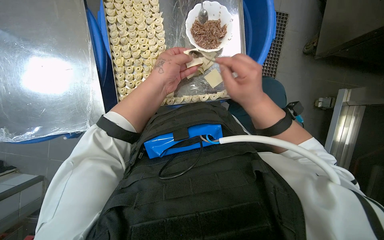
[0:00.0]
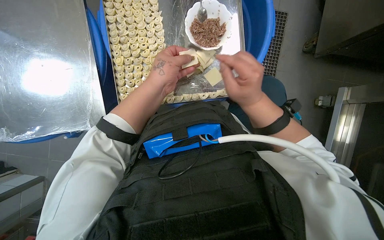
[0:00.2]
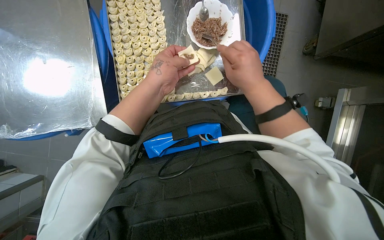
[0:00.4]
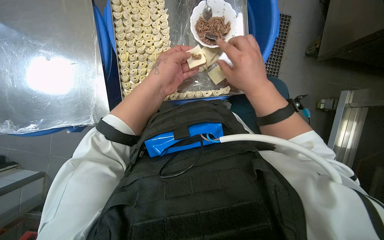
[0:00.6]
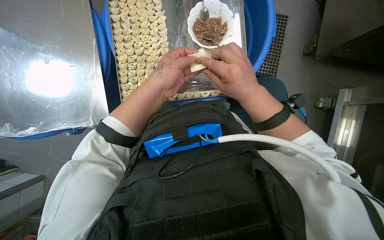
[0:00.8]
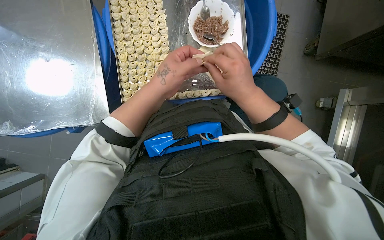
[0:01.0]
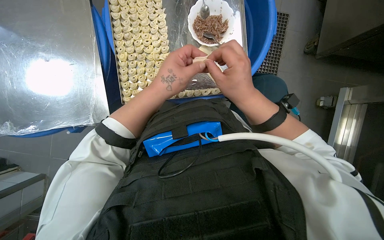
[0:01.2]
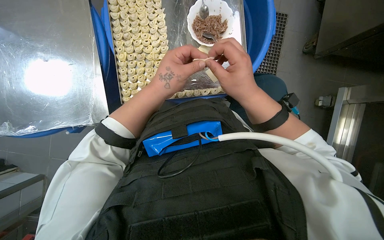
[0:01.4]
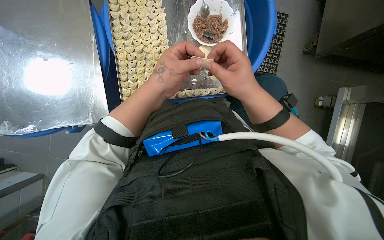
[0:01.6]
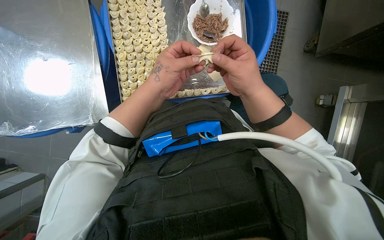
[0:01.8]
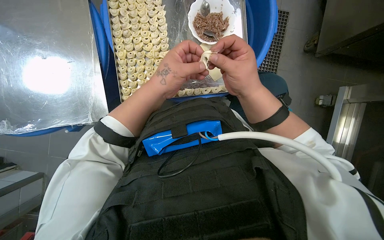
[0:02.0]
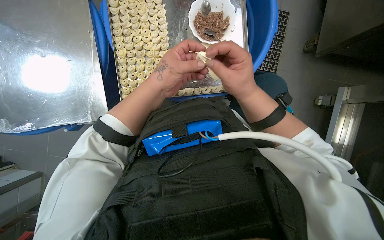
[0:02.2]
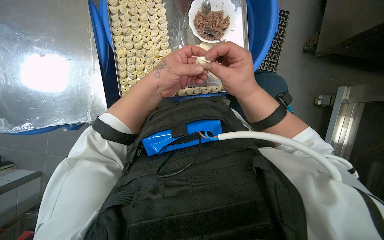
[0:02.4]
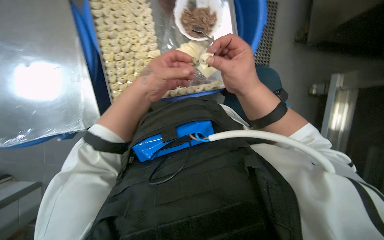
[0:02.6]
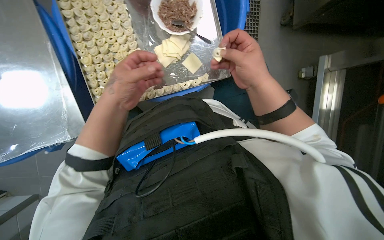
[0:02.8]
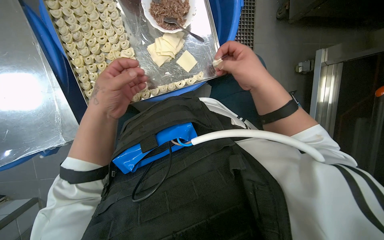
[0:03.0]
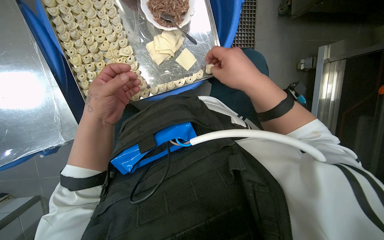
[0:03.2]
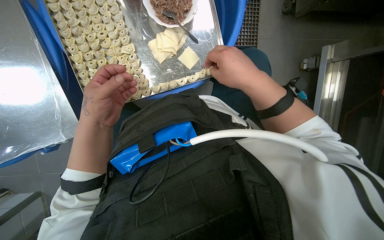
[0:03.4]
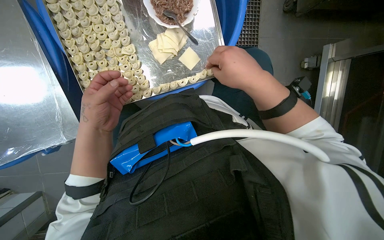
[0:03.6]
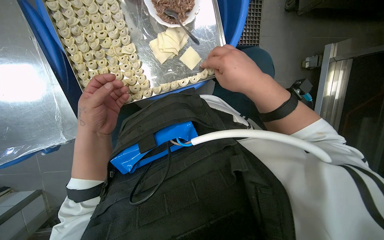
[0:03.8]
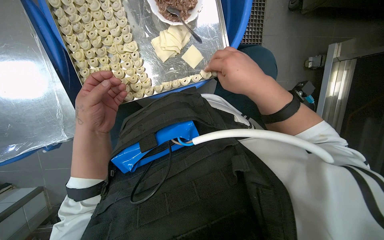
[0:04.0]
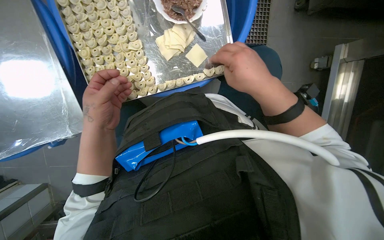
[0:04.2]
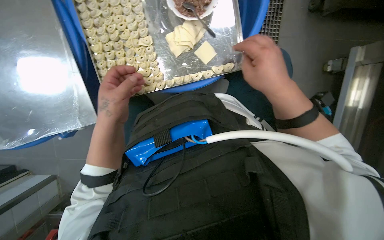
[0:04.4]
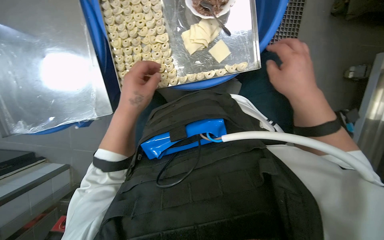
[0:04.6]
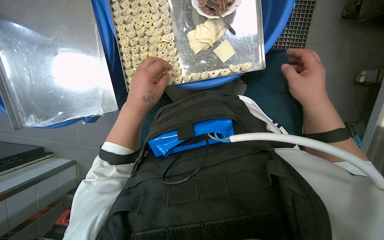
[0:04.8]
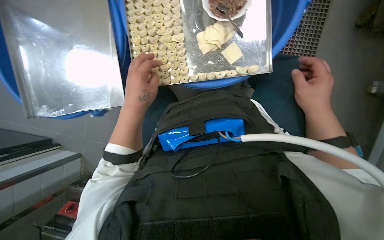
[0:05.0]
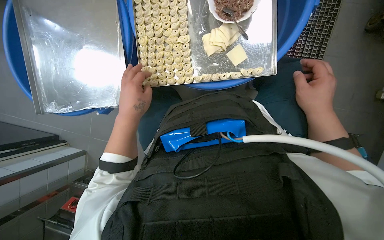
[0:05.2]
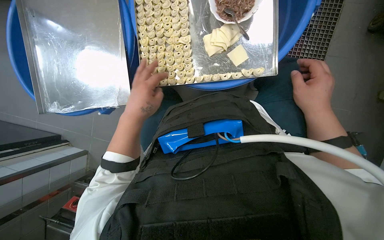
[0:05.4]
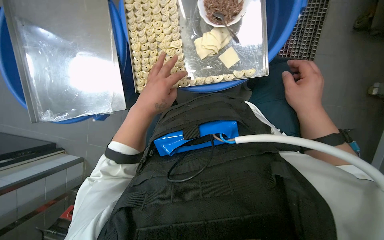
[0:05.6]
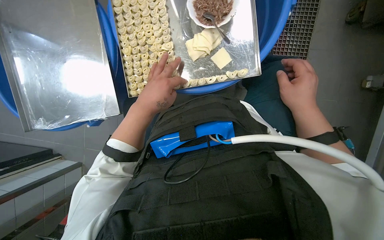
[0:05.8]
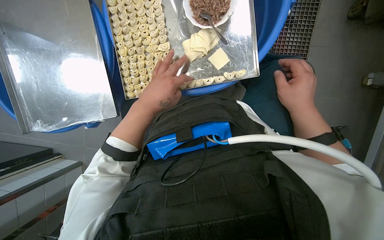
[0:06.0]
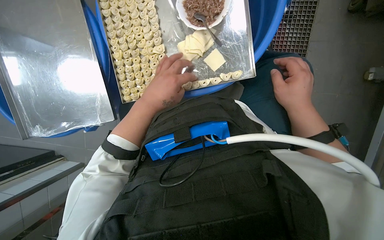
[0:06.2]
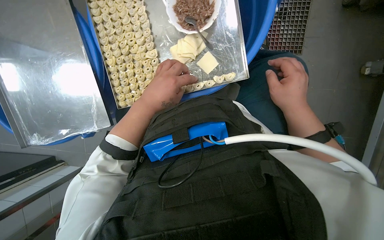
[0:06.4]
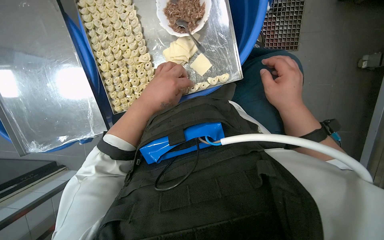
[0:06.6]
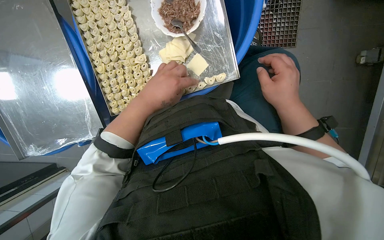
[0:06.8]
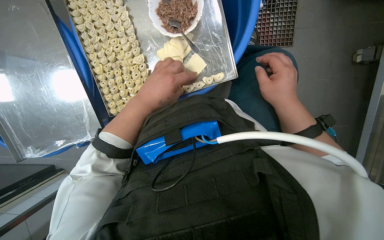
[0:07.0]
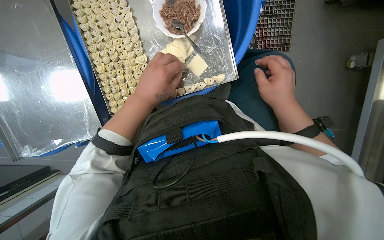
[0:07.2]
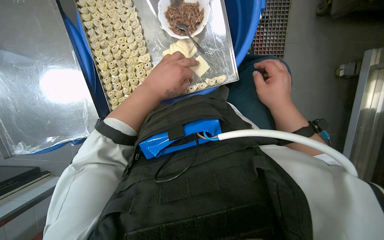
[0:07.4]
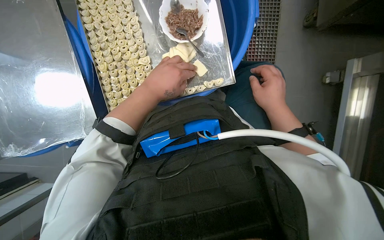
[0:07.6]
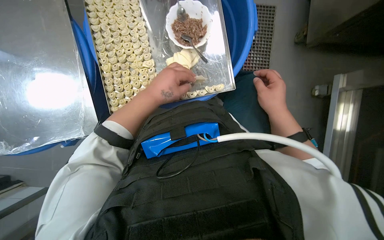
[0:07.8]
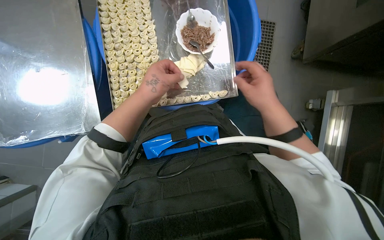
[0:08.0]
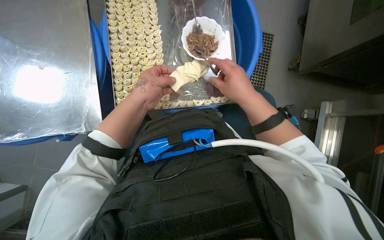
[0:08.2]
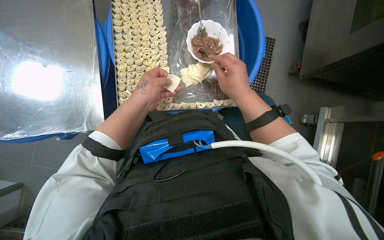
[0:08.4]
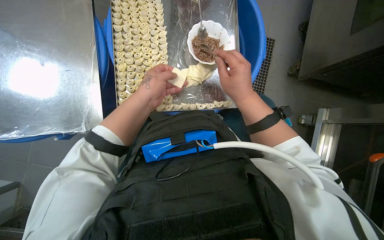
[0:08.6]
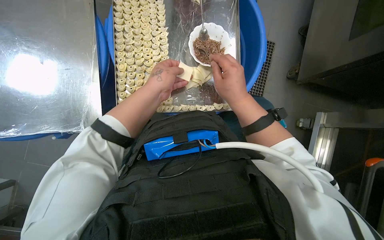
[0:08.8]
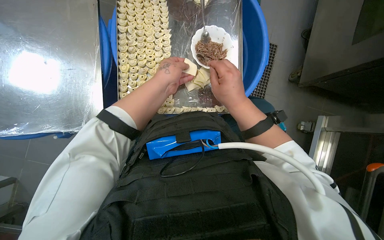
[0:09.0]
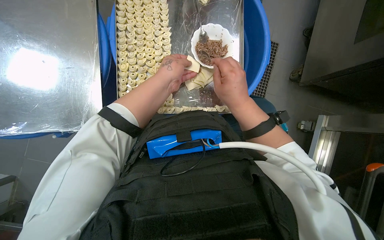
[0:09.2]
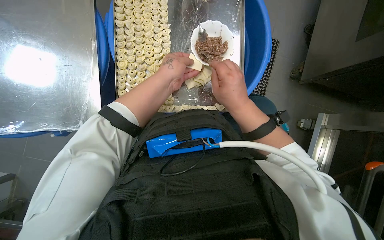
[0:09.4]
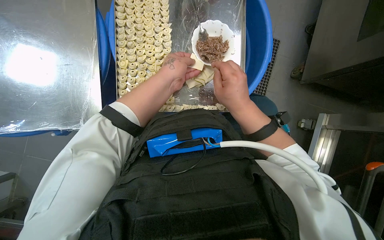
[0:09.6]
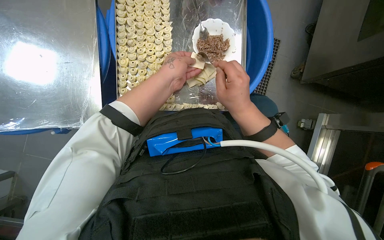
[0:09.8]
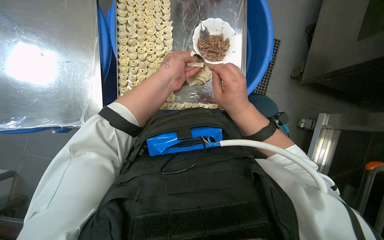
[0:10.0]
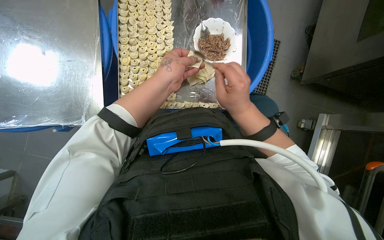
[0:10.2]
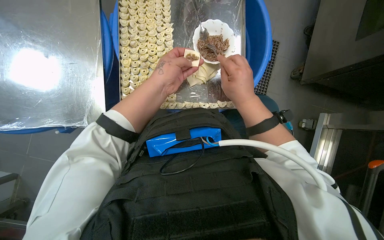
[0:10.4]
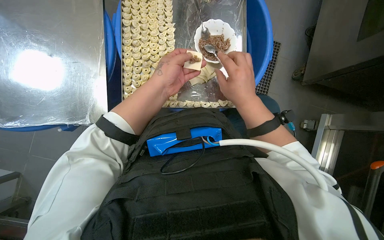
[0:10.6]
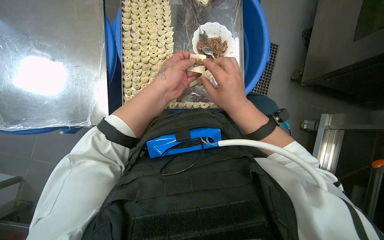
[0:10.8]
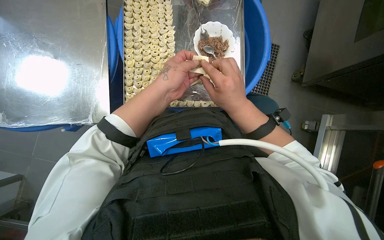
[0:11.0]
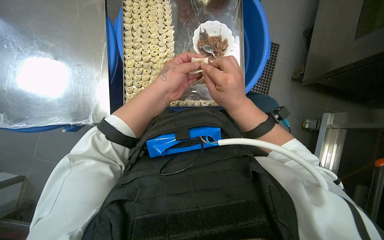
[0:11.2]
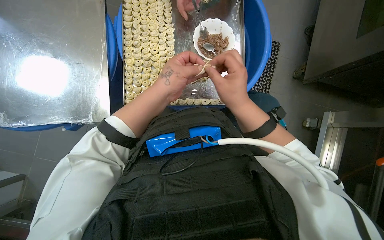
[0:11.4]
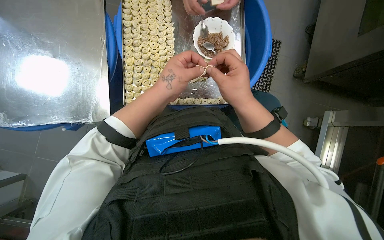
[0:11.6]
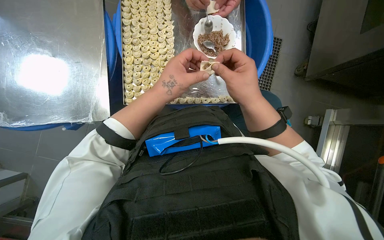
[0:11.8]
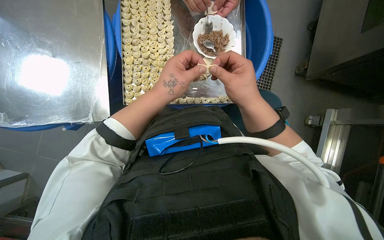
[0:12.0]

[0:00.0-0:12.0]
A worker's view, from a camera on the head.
Job: preparing food.
The whole recording: Filling dough pieces with meat. The worker continues to fill dough pieces with meat and shape them before placing them on a tray.
0:00.0 to 0:01.6: The hands work in one place, with small movements.
0:03.0 to 0:04.4: The hands make small movements and keep their place.
0:06.0 to 0:07.6: The hands make small movements and keep their place.
0:07.6 to 0:09.0: The right hand is displaced to the left and nearer to the camera by approximately 20 cm.
0:09.0 to 0:10.4: The hands are busy where they are.

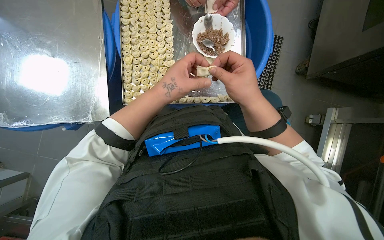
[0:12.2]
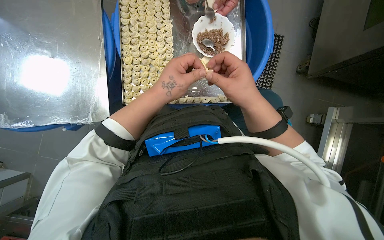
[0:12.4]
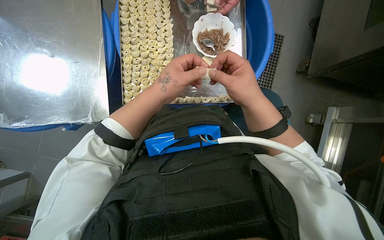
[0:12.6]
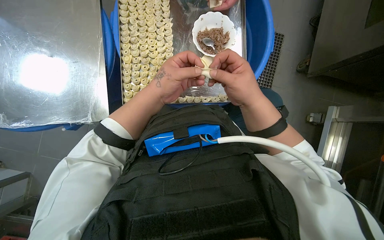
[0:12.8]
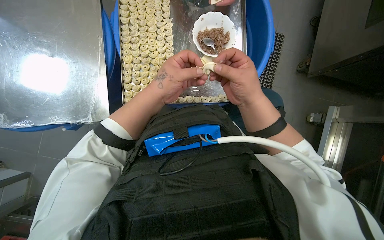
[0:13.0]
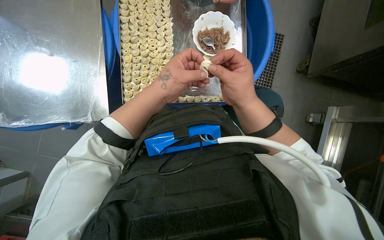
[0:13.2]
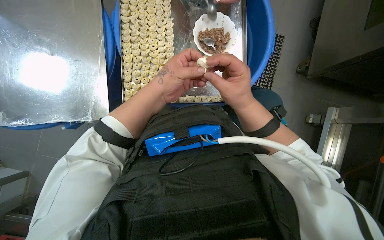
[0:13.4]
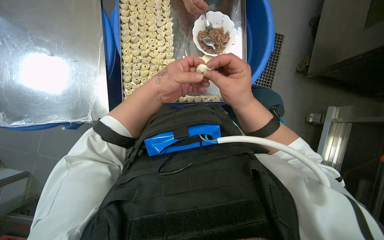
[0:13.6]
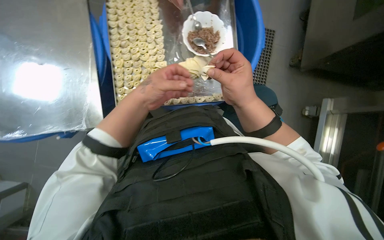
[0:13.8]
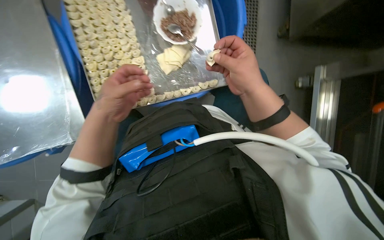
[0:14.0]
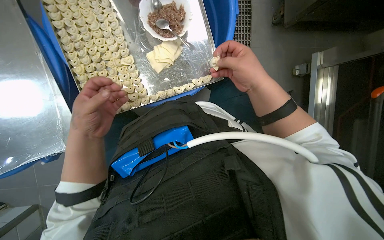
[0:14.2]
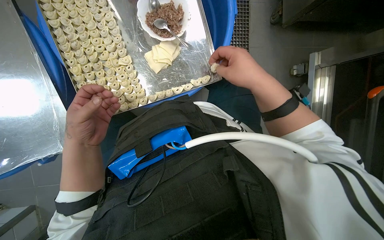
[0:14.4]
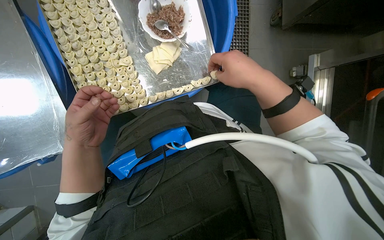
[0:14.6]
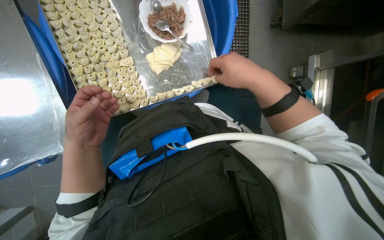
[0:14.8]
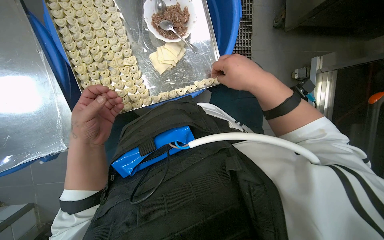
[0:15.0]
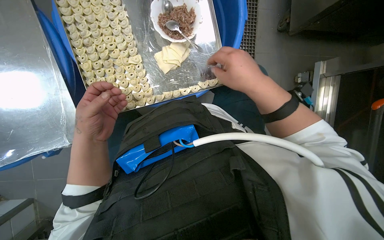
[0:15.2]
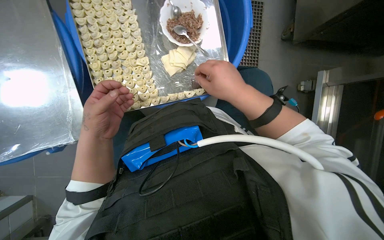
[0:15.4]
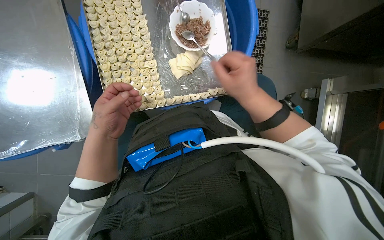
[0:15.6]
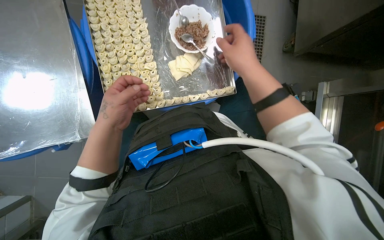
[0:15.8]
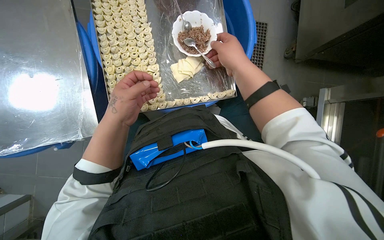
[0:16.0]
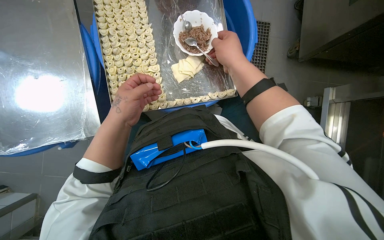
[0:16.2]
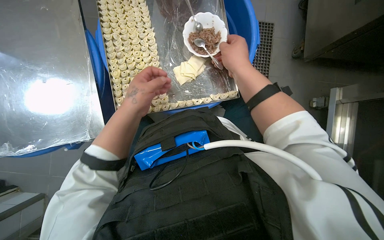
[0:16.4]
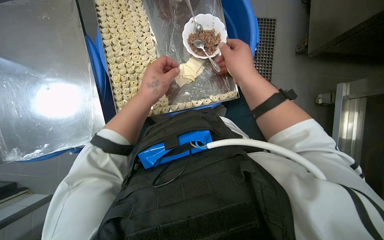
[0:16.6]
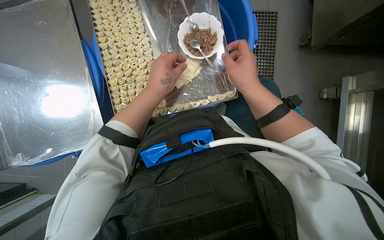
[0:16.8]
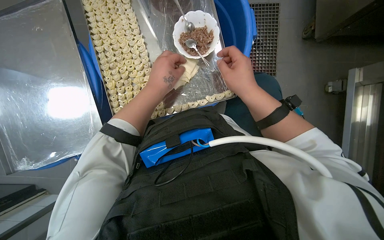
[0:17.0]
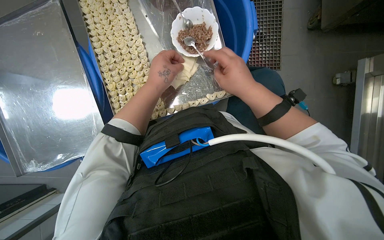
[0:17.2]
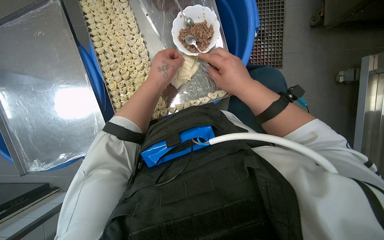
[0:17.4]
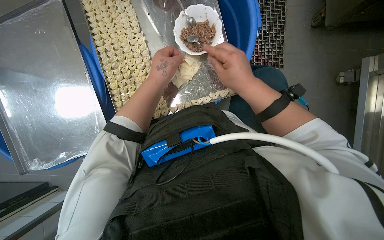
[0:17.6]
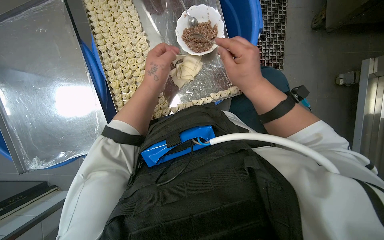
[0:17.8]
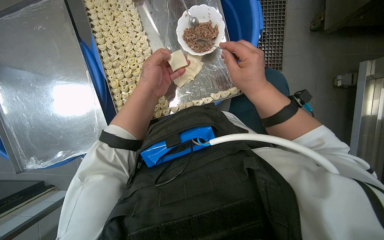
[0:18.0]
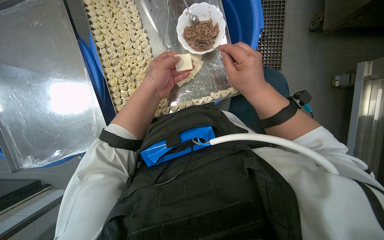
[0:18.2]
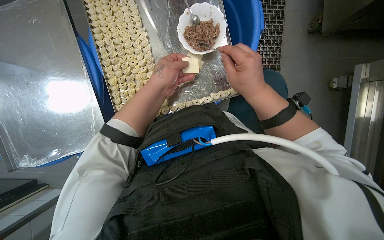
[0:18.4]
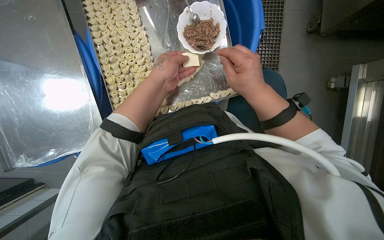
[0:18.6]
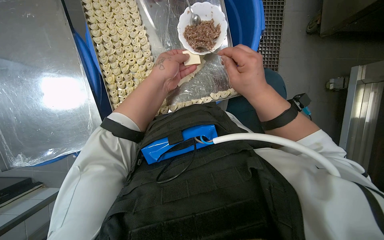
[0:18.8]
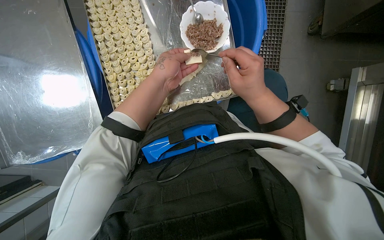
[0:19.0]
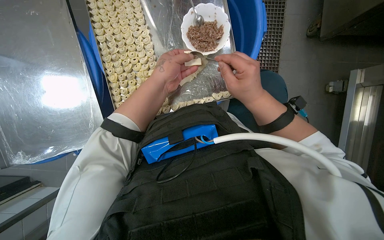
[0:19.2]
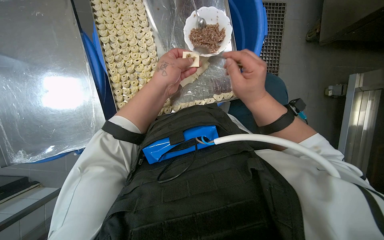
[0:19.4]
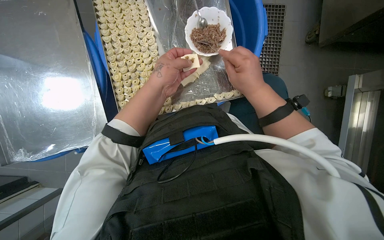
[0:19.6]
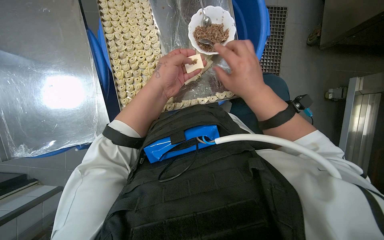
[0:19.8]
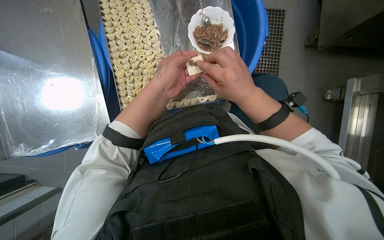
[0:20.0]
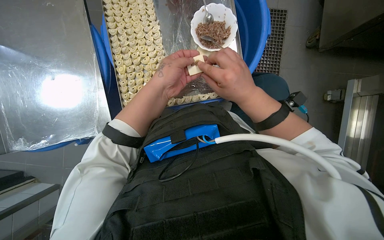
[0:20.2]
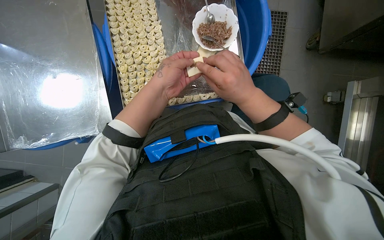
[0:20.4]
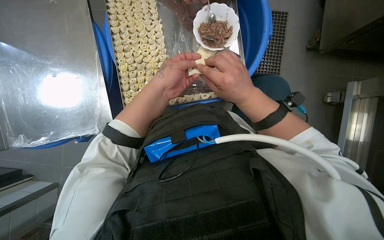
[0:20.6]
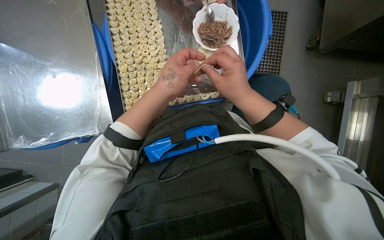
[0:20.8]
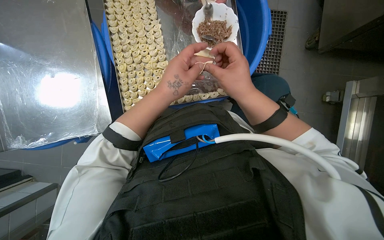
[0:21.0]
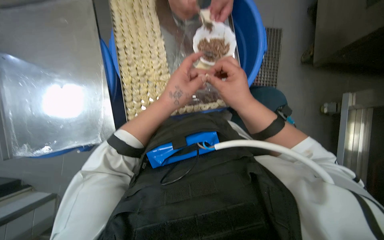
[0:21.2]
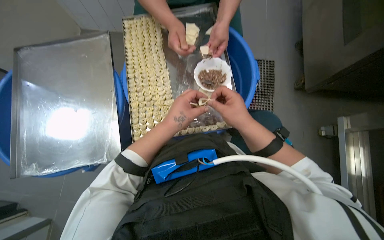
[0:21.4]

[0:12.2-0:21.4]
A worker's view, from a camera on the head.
Job: preparing food.
The whole recording: Filling dough pieces with meat. The worker continues to fill dough pieces with meat and shape them before placing them on a tray.
0:12.2 to 0:13.8: The hands make small movements and keep their place.
0:15.2 to 0:16.8: The left hand shifts about 15 cm to the right and up the picture.
0:16.8 to 0:19.8: The hands stay close to where they were, moving slightly.
0:19.8 to 0:21.4: The view tips upward by some 15 degrees.
